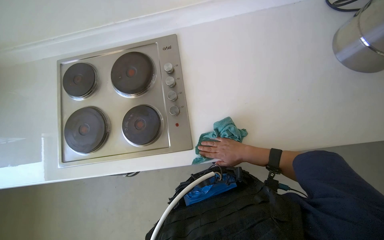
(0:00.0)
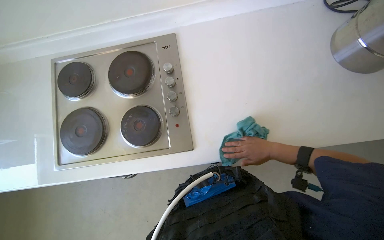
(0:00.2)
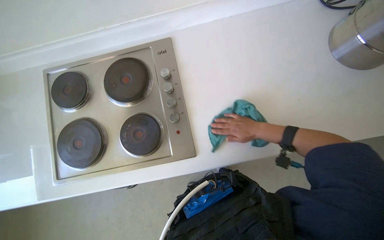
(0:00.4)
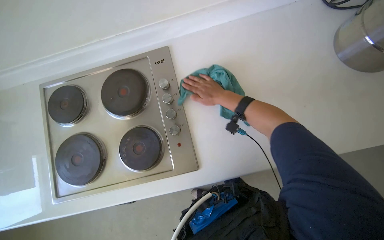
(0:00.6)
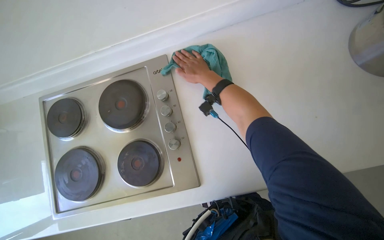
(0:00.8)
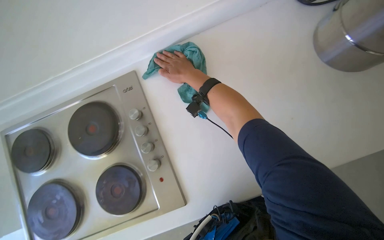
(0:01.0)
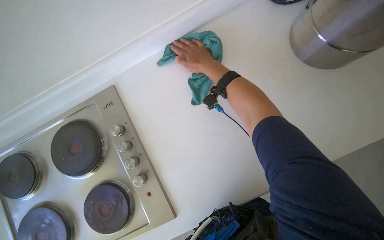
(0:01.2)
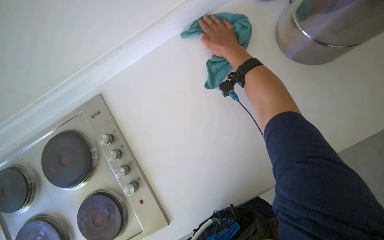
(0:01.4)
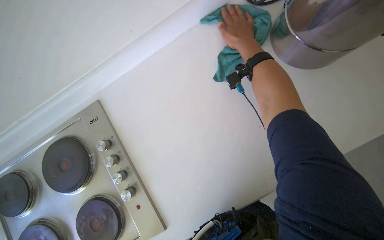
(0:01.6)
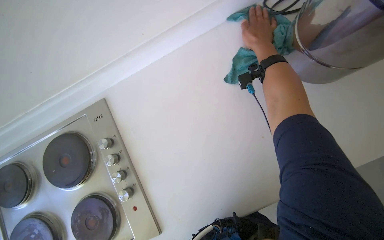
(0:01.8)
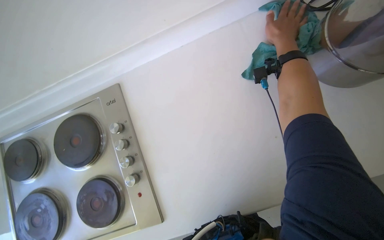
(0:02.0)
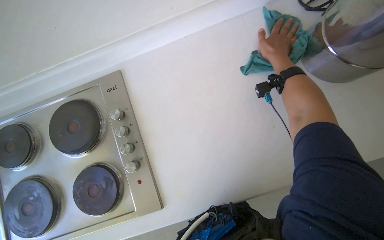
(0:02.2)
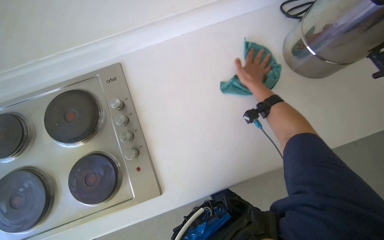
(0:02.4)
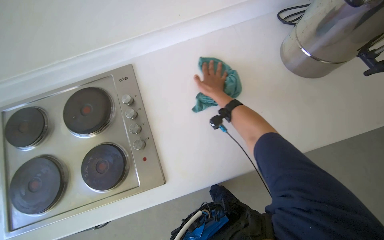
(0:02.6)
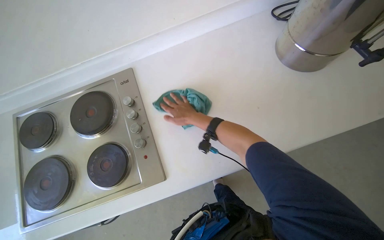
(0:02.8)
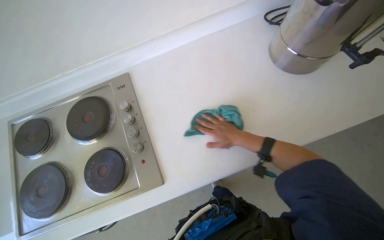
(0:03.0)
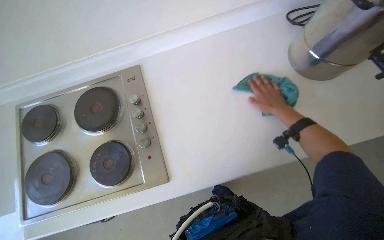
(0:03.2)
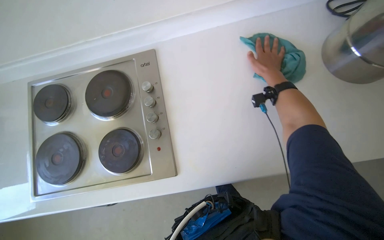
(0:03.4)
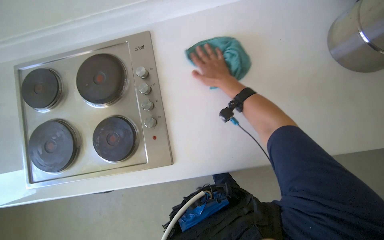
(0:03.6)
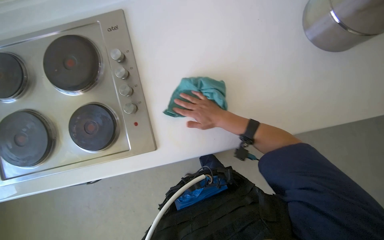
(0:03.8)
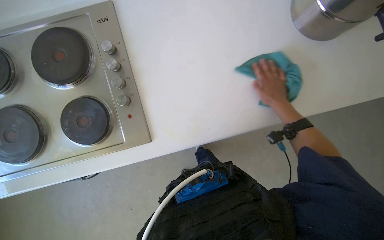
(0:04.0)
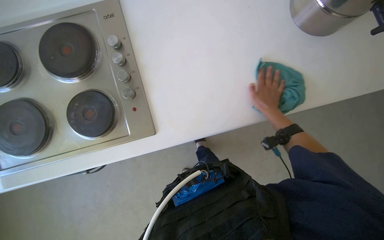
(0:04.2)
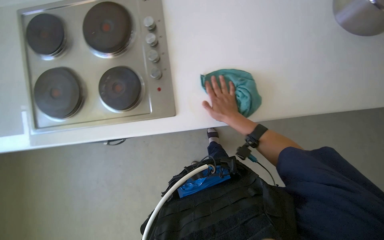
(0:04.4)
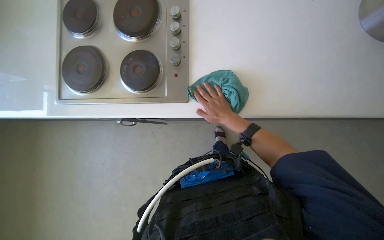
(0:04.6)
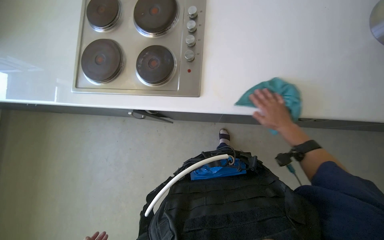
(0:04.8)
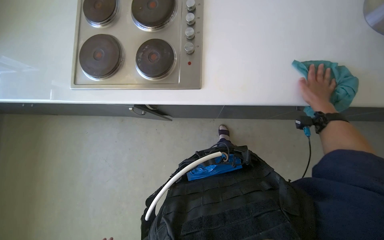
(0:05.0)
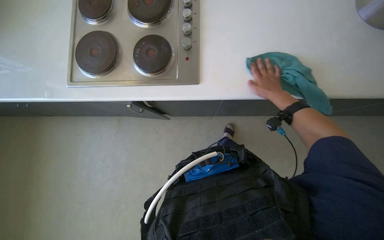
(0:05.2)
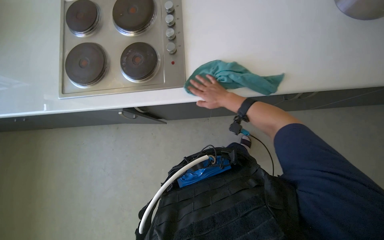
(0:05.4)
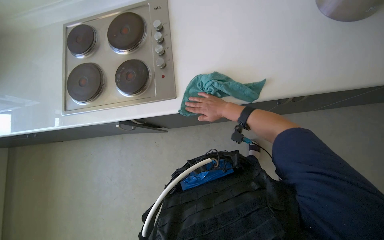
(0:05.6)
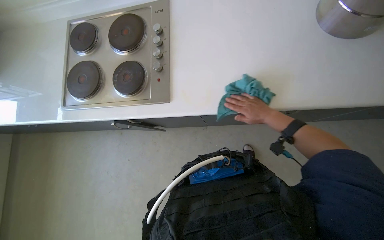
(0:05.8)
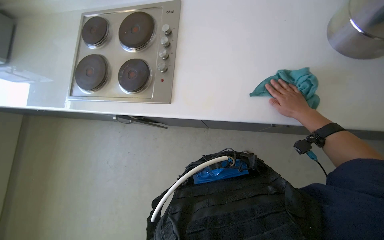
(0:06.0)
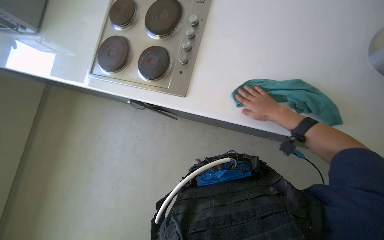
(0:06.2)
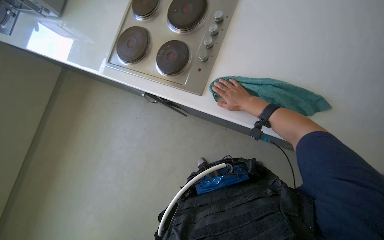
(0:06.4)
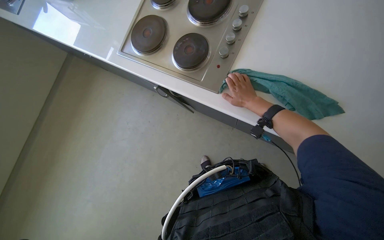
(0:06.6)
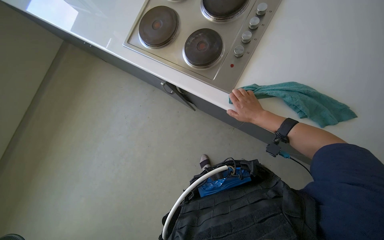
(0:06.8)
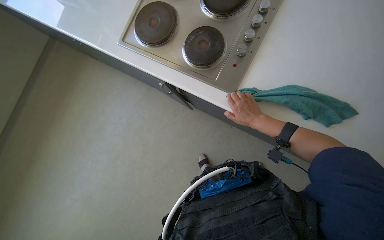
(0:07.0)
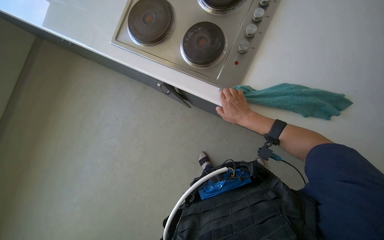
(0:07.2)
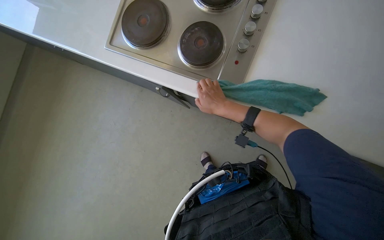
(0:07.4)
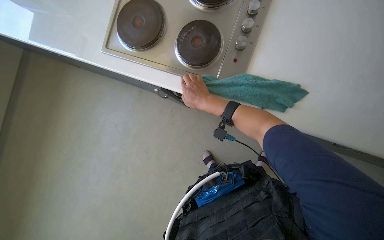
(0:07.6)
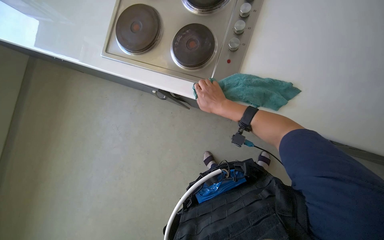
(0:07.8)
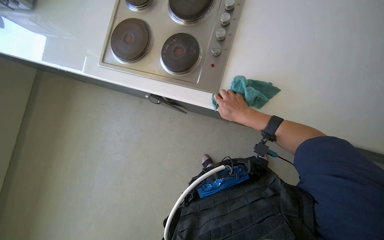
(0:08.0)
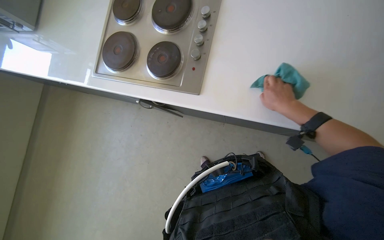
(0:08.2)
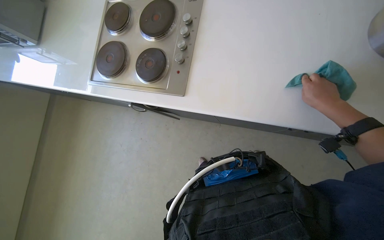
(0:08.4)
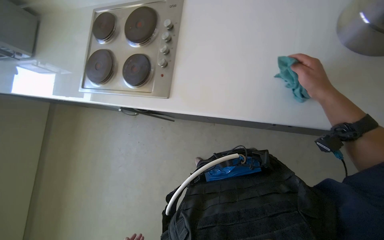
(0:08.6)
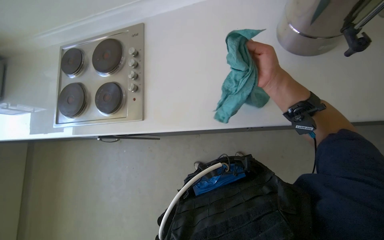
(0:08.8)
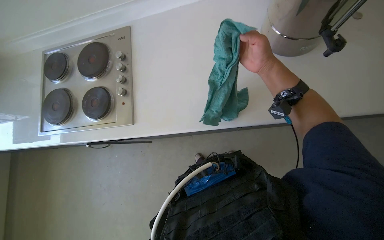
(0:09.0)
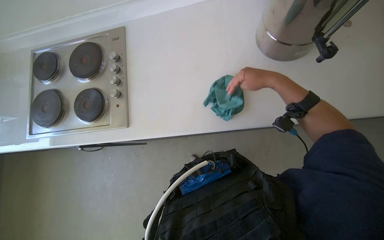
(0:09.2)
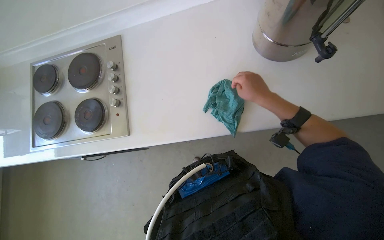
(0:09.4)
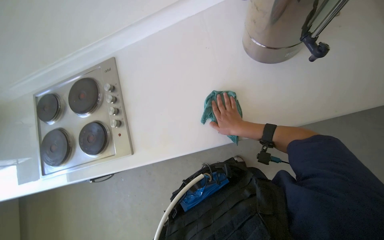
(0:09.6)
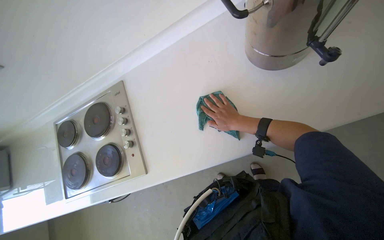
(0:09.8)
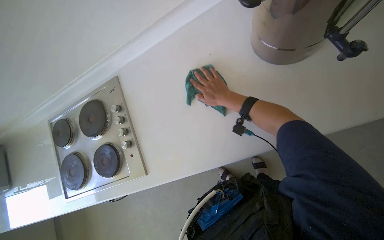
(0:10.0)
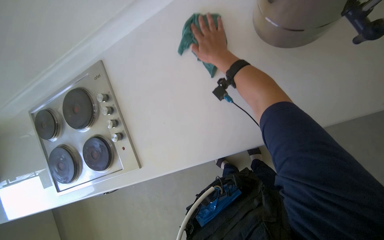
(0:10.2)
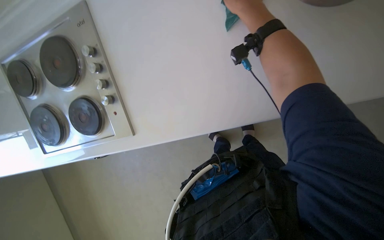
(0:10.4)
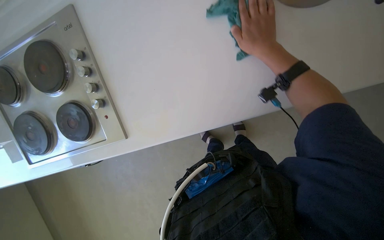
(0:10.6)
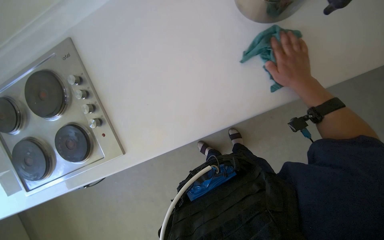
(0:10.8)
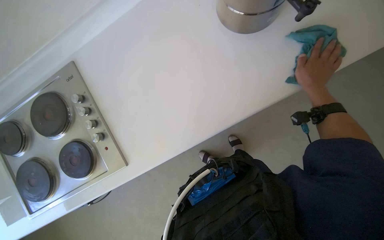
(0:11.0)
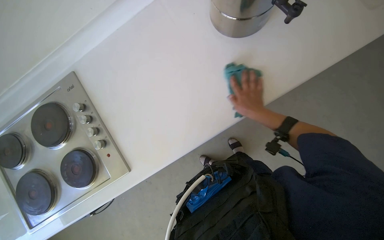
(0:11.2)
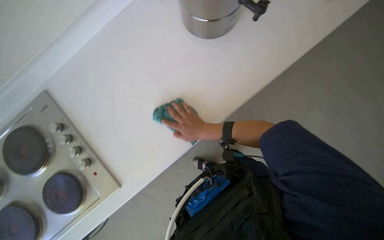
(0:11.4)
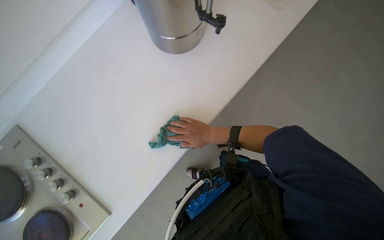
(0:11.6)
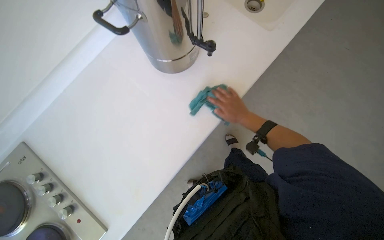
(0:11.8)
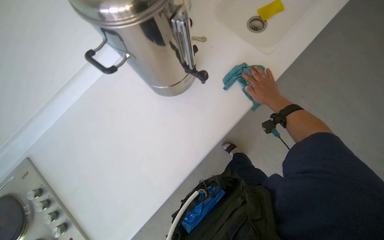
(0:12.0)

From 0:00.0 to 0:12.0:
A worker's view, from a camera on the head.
Job: cleaning kitchen.
The whole recording: Wiping kitchen counter and stove. The worker wipes the kitchen counter and stove with a cleaning cloth.
From 0:00.0 to 0:01.6: The right hand shifts about 40 cm up the picture.
From 0:01.6 to 0:03.0: The right hand travels down the picture by roughly 30 cm.
From 0:03.0 to 0:04.4: The camera pitches downward, by about 15 degrees. The right hand moves left and right over approximately 20 cm, changing direction 3 times.
From 0:04.4 to 0:06.0: The right hand goes left and right, some 25 cm each way, reversing 2 times.
From 0:06.0 to 0:07.6: The right hand heads to the left, covering roughly 40 cm.
From 0:07.6 to 0:09.0: The wearer looks some 35 degrees further to the right. The view tilts approximately 15 degrees upward. The right hand moves to the right, roughly 50 cm.
From 0:09.0 to 0:10.4: The camera pitches downward, by about 15 degrees. The right hand heads to the left, covering about 10 cm, and moves about 15 cm down the picture and comes back.
From 0:10.4 to 0:12.0: The view tips upward by some 25 degrees. The scene rotates counterclockwise by some 30 degrees. The right hand heads to the right, covering roughly 40 cm.

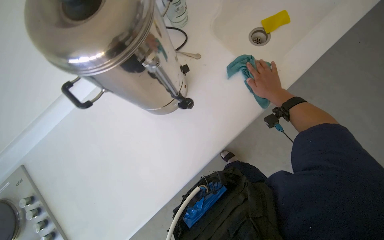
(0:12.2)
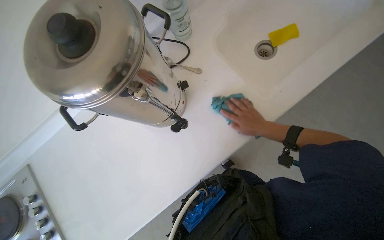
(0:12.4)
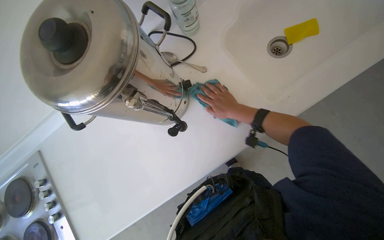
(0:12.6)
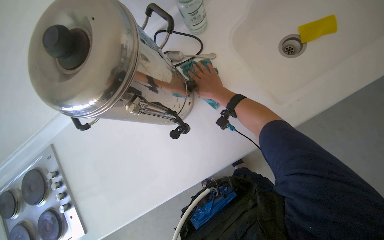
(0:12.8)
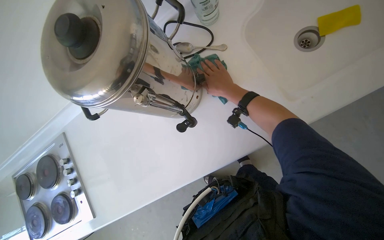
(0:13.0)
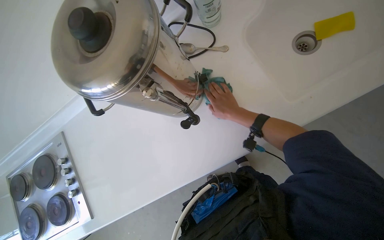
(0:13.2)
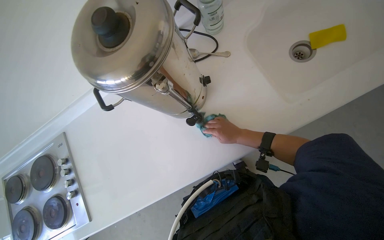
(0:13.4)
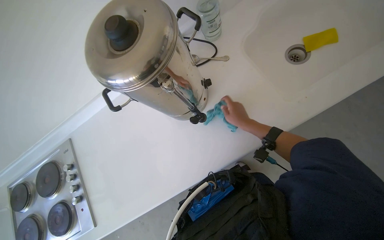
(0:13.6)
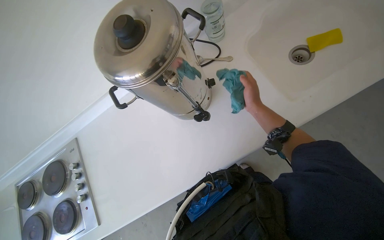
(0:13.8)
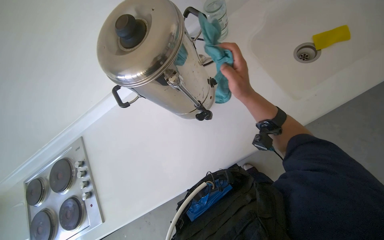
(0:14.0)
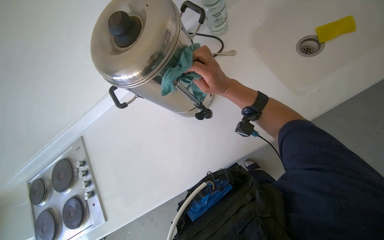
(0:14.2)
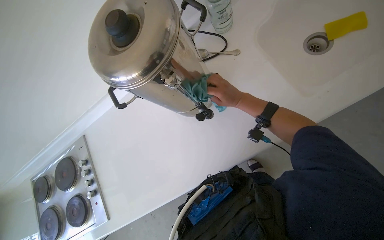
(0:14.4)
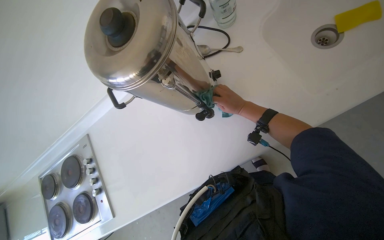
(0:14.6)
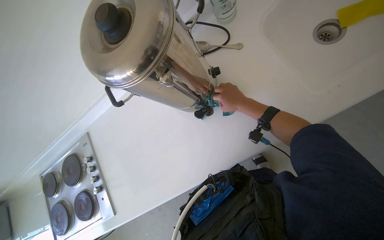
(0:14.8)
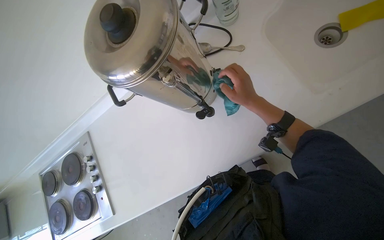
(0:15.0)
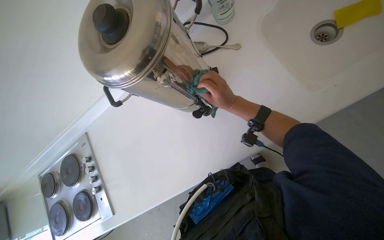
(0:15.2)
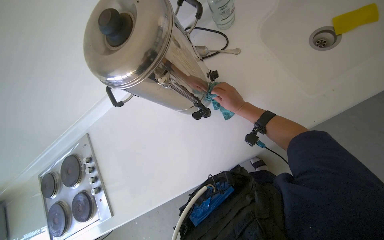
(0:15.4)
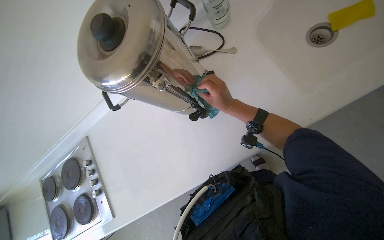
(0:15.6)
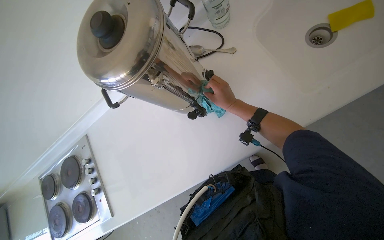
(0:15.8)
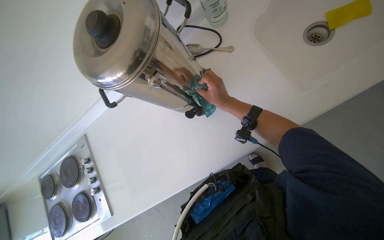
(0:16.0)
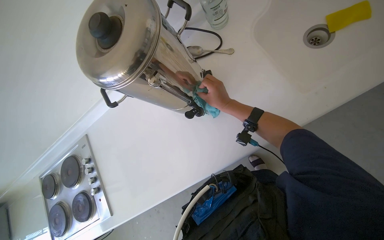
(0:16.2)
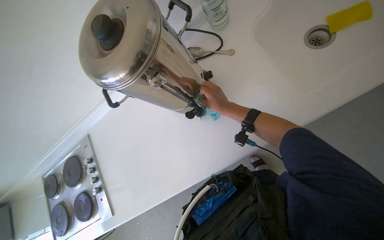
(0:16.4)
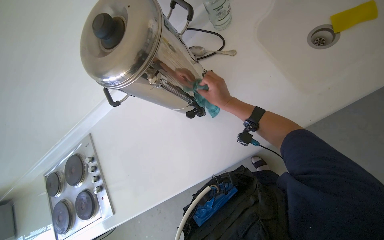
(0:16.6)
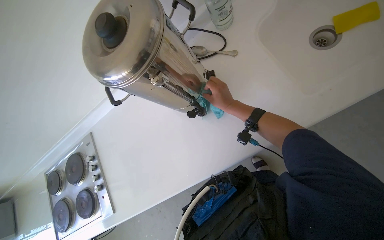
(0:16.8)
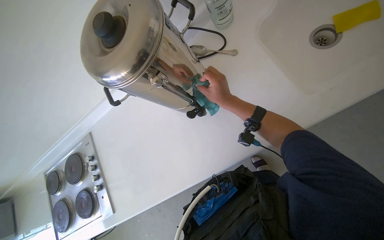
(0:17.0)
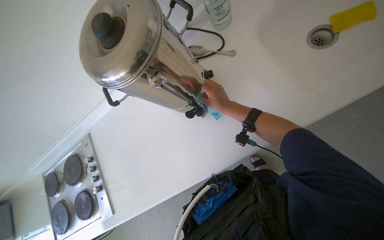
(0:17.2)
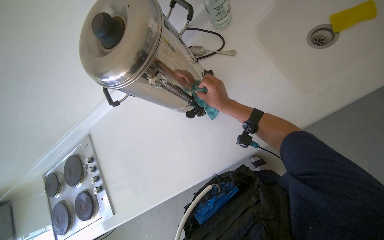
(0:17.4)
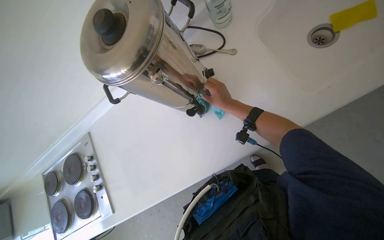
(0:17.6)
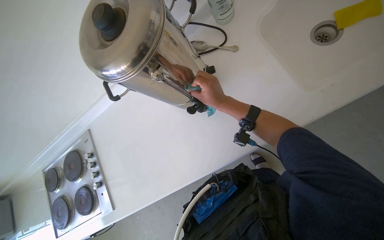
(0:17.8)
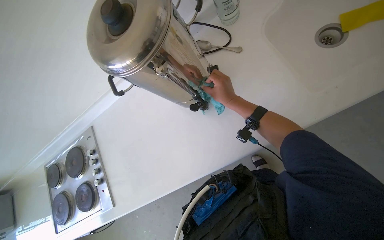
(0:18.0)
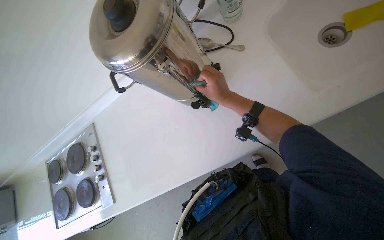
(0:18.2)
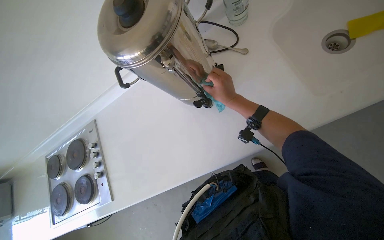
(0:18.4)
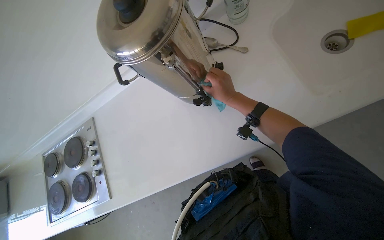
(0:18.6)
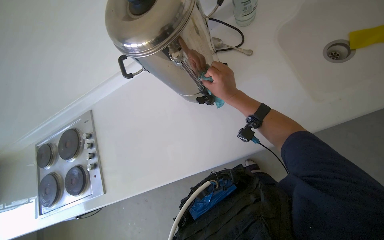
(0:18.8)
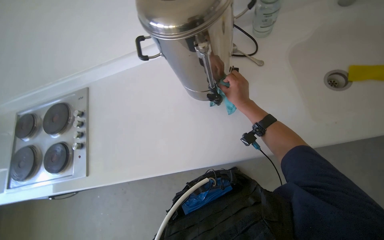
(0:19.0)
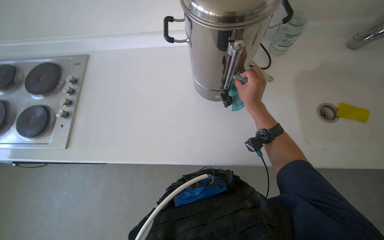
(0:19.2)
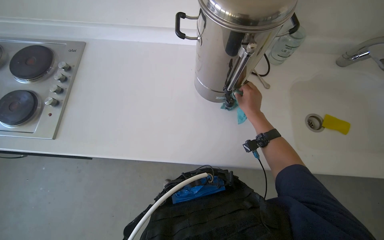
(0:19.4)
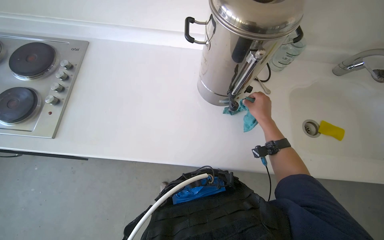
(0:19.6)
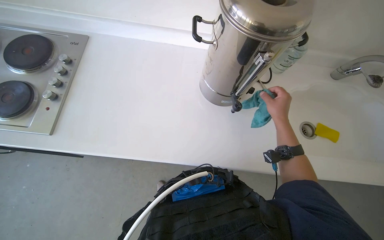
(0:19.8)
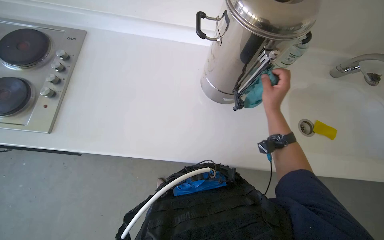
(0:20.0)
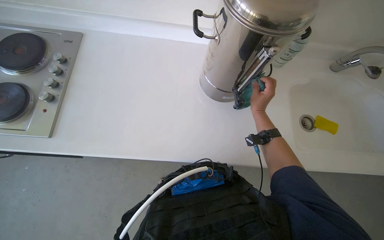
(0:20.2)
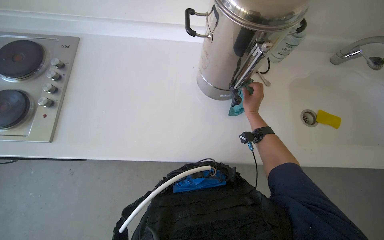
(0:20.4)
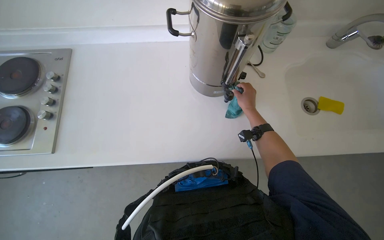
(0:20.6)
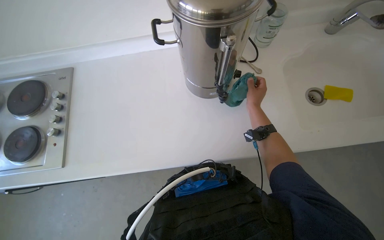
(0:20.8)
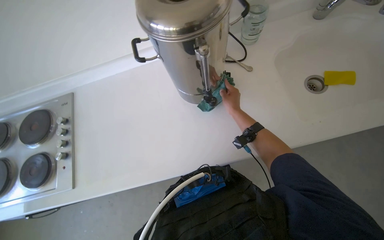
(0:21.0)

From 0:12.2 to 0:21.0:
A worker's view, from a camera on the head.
Job: cleaning kitchen.
The whole recording: Wiping kitchen counter and stove. The worker wipes the kitchen counter and stove with a cleaning cloth.
From 0:12.2 to 0:13.6: The right hand heads farther from the camera, covering approximately 10 cm, and travels to the left and back again, about 15 cm each way.
From 0:13.6 to 0:15.2: The right hand moves nearer and farther over approximately 20 cm, changing direction 2 times.
From 0:18.0 to 0:19.6: The camera is aimed some 15 degrees further to the right. The scene turns roughly 40 degrees clockwise in the picture.
From 0:19.6 to 0:21.0: The right hand goes about 10 cm farther from the camera.
